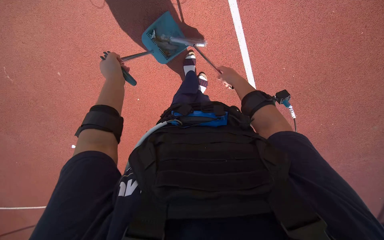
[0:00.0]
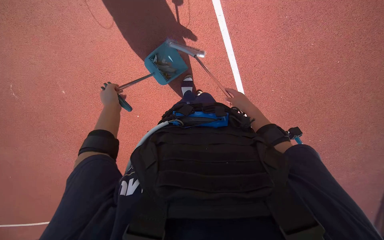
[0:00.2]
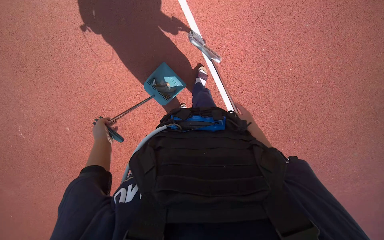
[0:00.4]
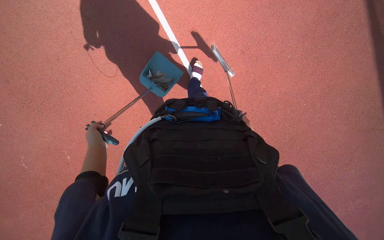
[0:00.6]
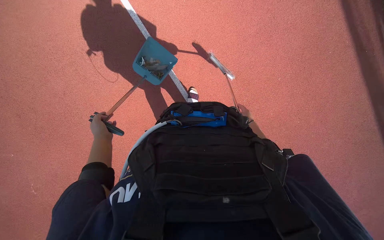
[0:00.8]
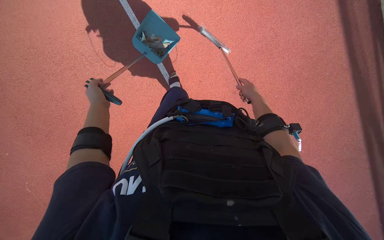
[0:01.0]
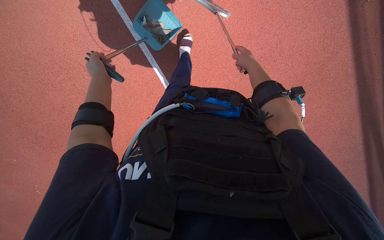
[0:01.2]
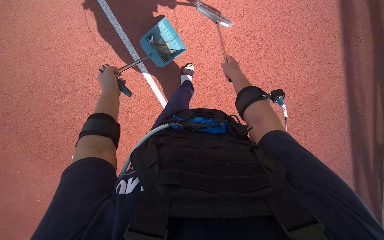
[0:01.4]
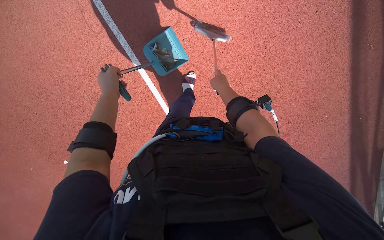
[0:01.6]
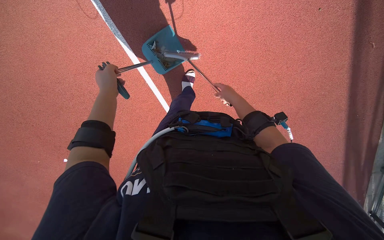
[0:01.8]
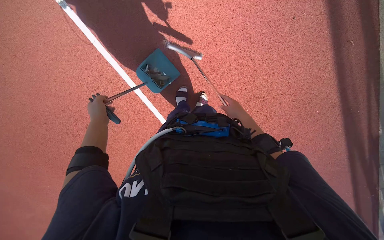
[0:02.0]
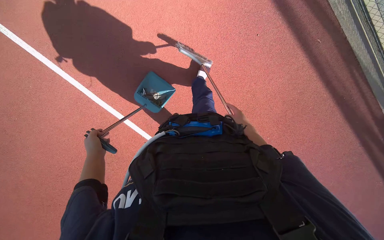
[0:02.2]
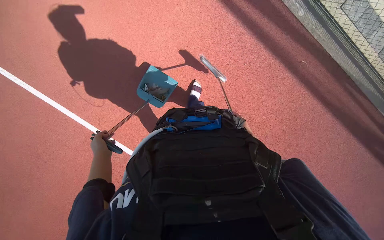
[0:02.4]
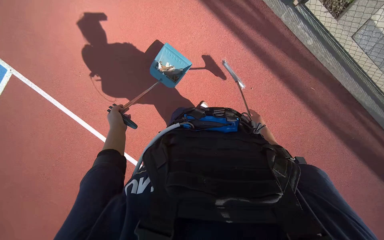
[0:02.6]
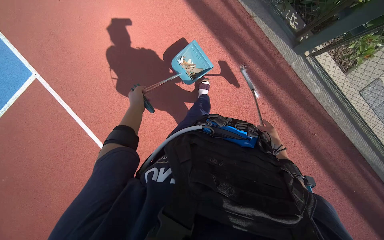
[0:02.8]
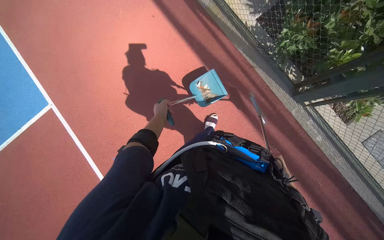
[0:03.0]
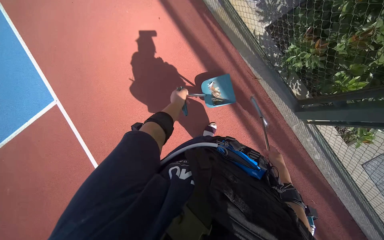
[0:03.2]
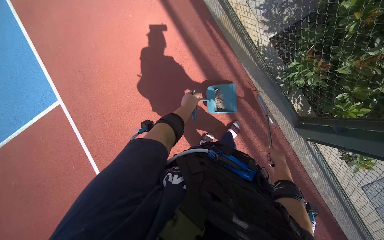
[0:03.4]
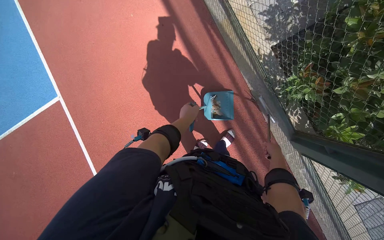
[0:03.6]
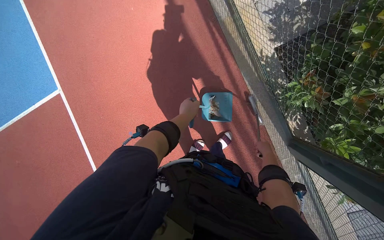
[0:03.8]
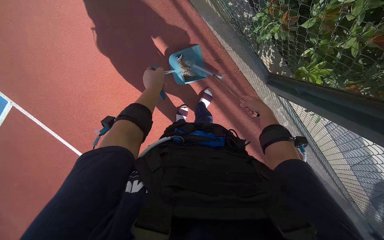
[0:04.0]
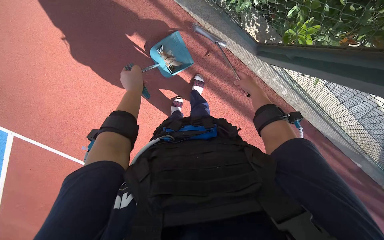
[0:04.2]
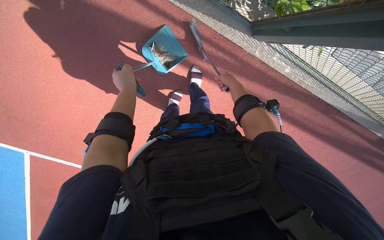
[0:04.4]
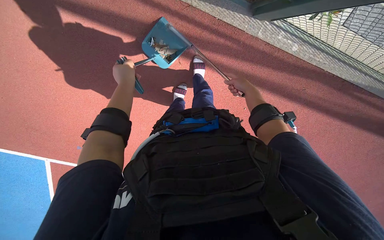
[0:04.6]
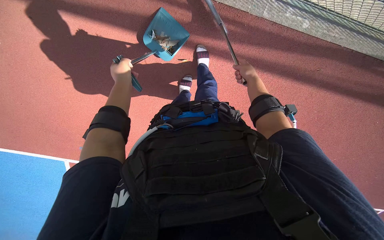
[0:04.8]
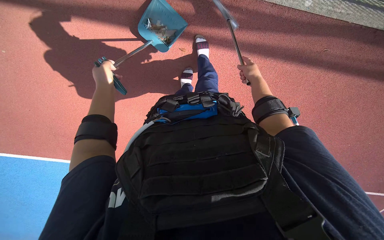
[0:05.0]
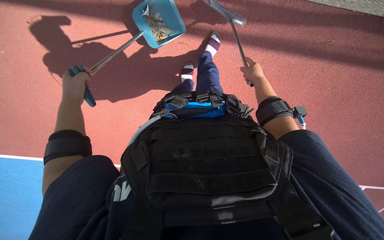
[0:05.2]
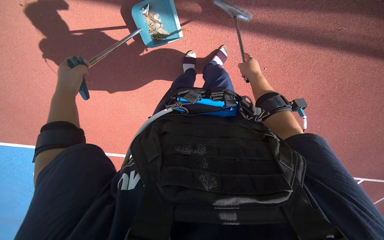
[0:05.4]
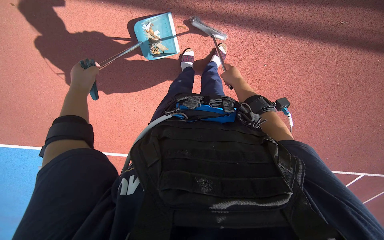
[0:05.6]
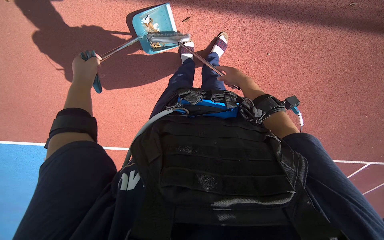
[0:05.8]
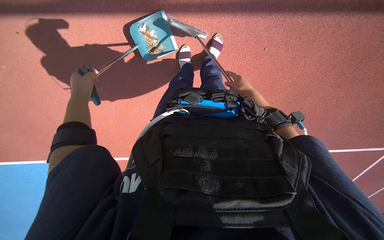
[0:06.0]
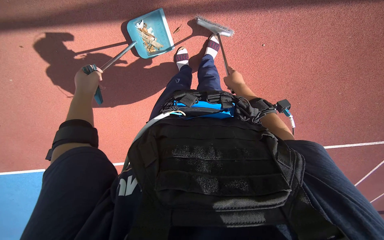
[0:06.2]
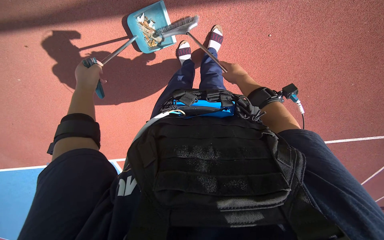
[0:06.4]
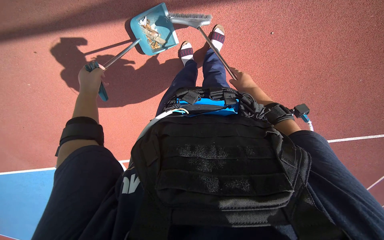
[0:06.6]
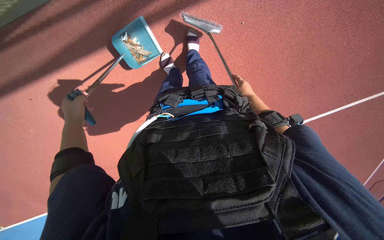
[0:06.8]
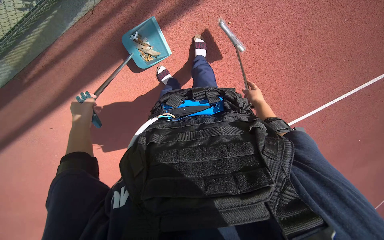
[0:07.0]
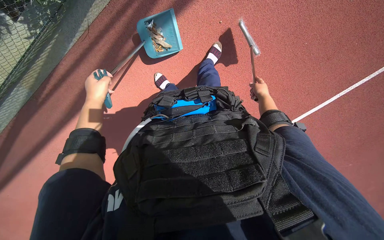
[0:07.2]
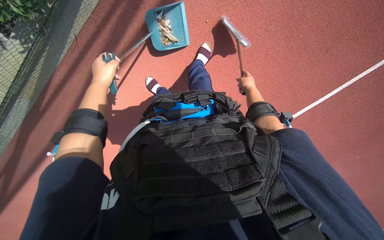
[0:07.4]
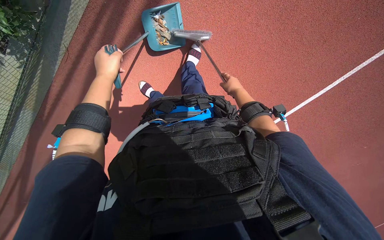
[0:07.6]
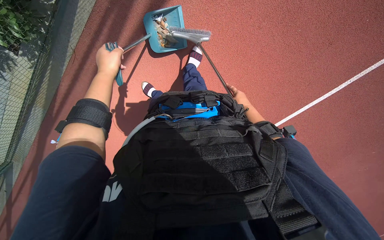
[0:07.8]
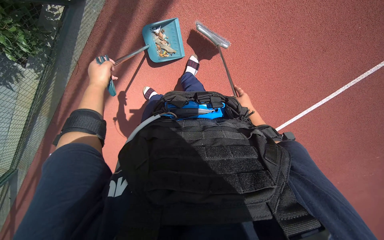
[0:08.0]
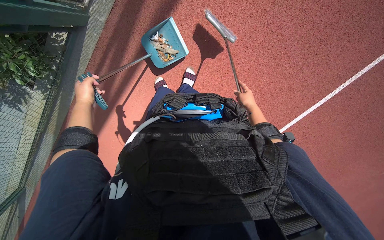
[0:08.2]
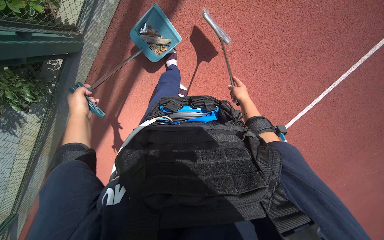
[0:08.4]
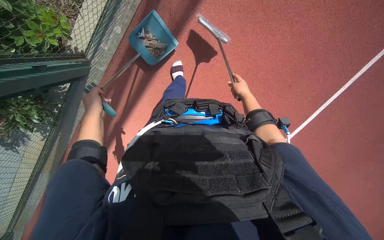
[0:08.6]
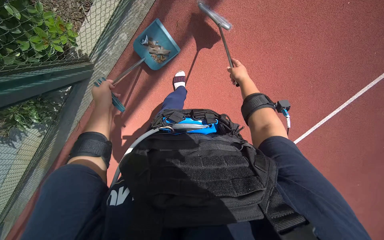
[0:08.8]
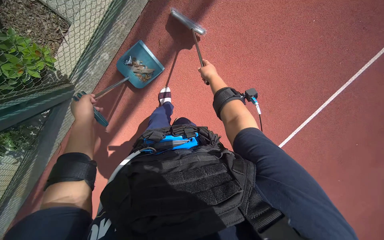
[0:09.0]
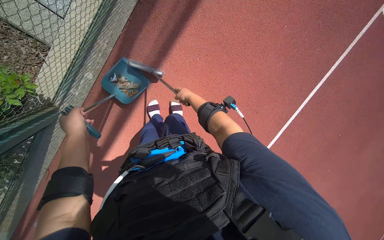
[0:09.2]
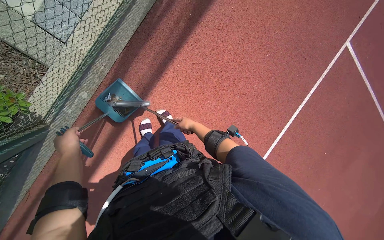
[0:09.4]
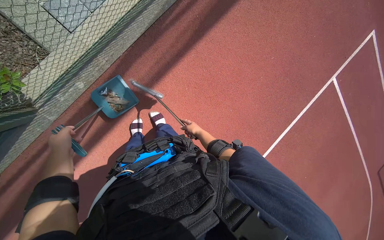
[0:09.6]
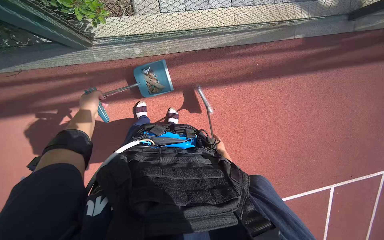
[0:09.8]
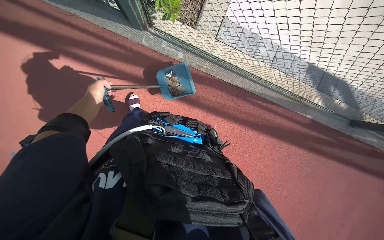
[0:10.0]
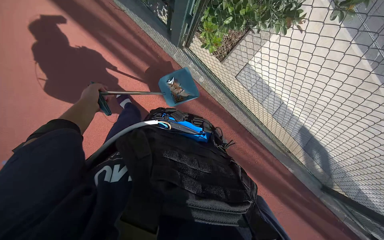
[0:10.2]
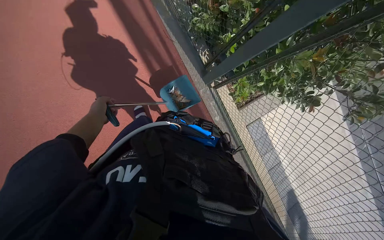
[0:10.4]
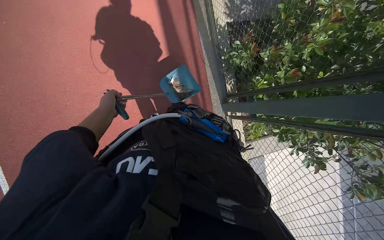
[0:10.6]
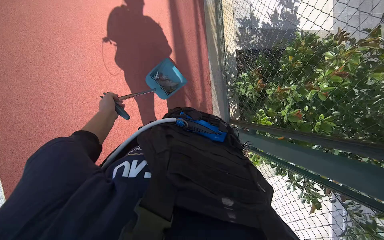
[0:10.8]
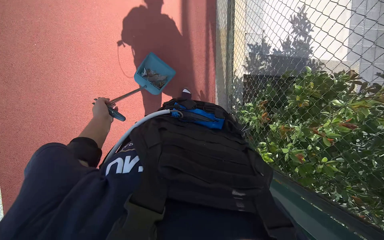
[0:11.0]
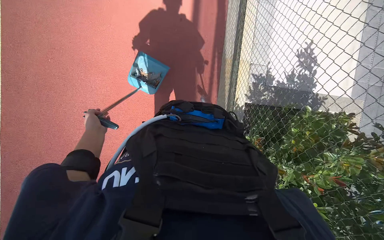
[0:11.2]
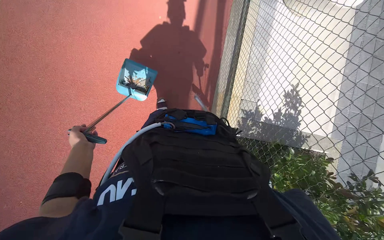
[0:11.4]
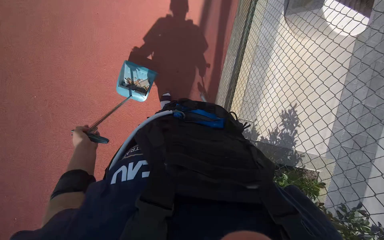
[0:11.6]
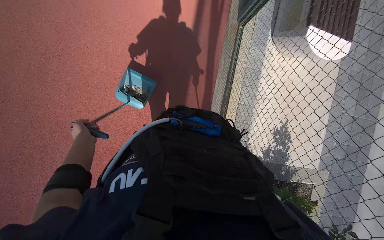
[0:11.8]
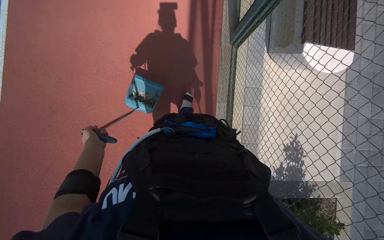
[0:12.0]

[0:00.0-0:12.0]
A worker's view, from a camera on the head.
Job: sweeping floor.
The whole recording: Sweeping and collecting debris from ground. The worker sweeps debris from the ground using a broom and collects it into a dustpan.
0:00.0 to 0:01.6: The left hand goes down the picture and returns, some 20 cm each way. Meanwhile the right hand moves roughly 15 cm farther from the camera and comes back.
0:01.6 to 0:03.0: The left hand shifts approximately 15 cm to the right, while the right hand travels to the right by roughly 25 cm.
0:04.4 to 0:06.0: The view swings roughly 15 degrees to the left. The view tips downward by about 15 degrees. The left hand moves to the left, roughly 15 cm.
0:06.0 to 0:07.6: The scene rotates counterclockwise by about 45 degrees.
0:07.6 to 0:09.0: The camera pitches upward, by approximately 25 degrees. The right hand goes about 25 cm up the picture.
0:09.0 to 0:10.4: The view tips upward by some 30 degrees. The scene rotates clockwise by about 55 degrees.
0:10.4 to 0:12.0: The head travels about 60 cm. Everything in view rotates some 25 degrees clockwise.

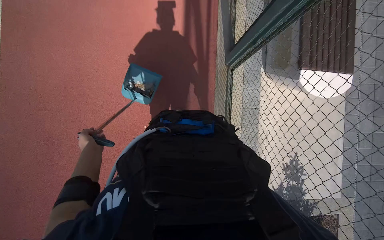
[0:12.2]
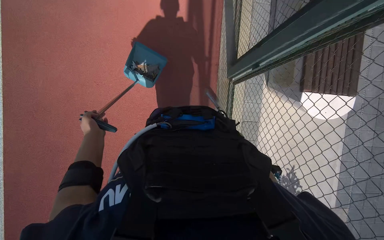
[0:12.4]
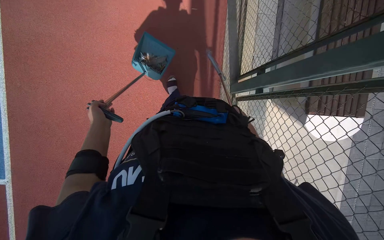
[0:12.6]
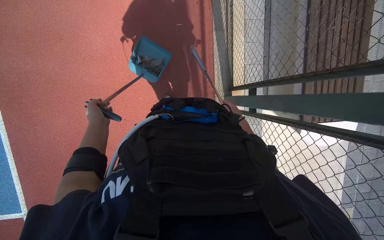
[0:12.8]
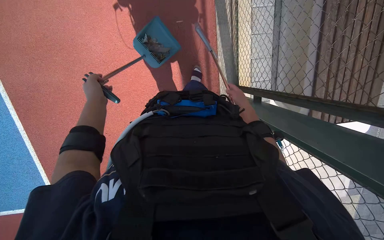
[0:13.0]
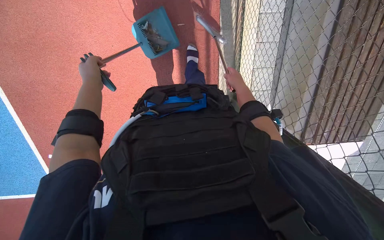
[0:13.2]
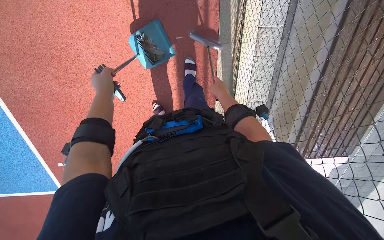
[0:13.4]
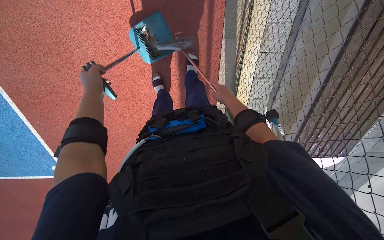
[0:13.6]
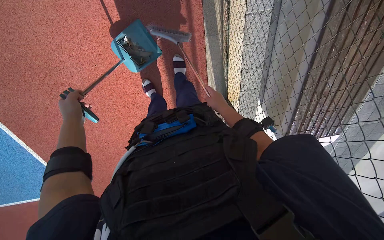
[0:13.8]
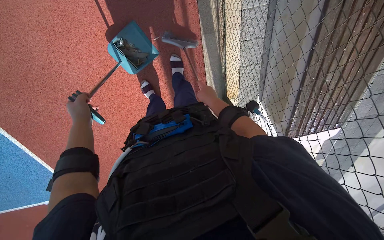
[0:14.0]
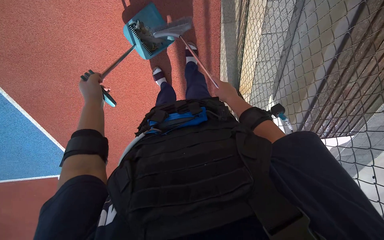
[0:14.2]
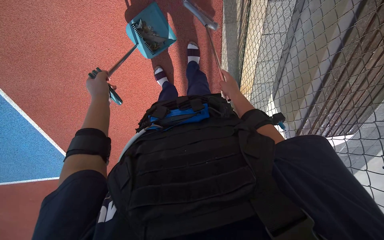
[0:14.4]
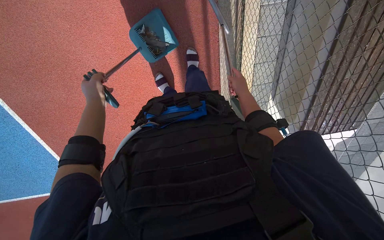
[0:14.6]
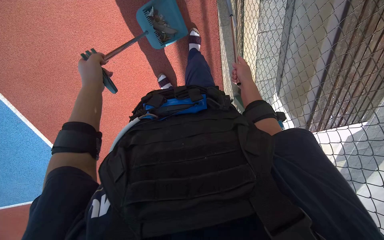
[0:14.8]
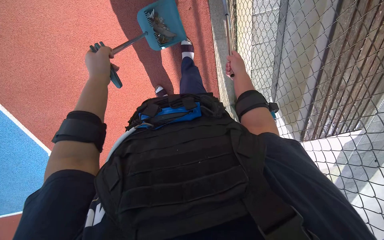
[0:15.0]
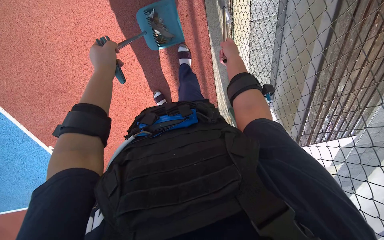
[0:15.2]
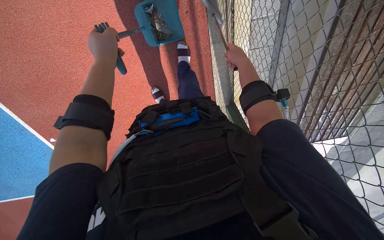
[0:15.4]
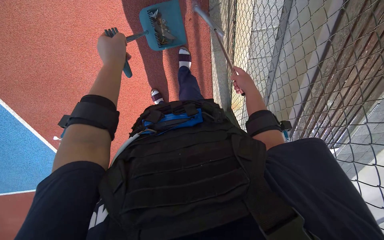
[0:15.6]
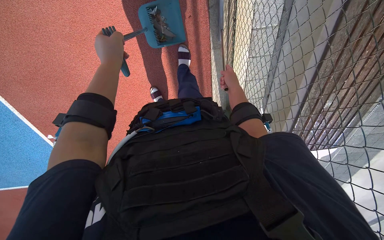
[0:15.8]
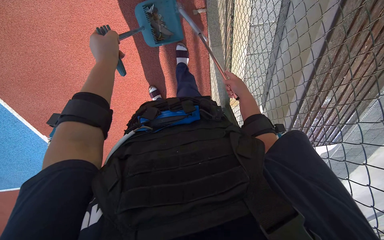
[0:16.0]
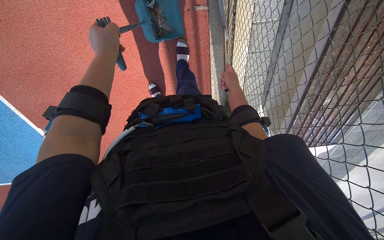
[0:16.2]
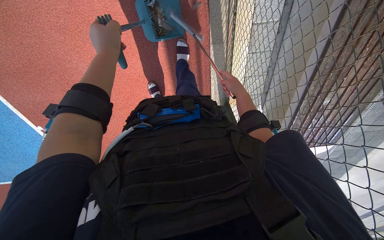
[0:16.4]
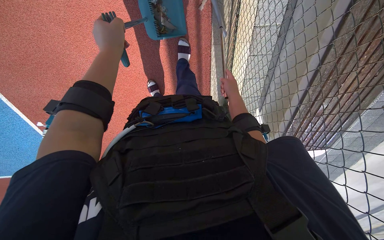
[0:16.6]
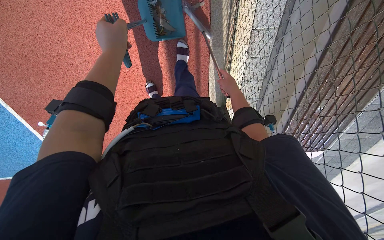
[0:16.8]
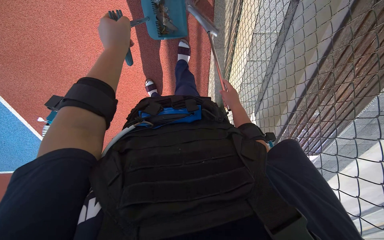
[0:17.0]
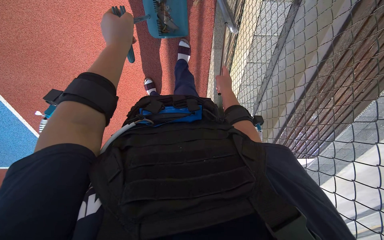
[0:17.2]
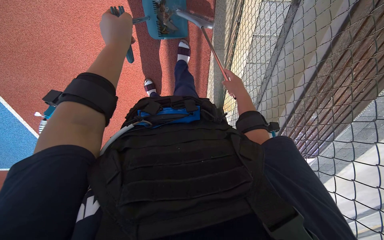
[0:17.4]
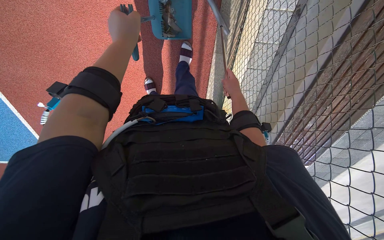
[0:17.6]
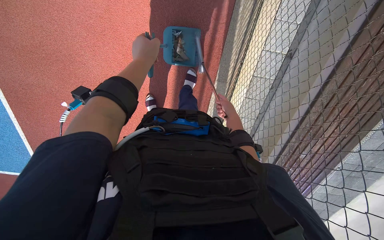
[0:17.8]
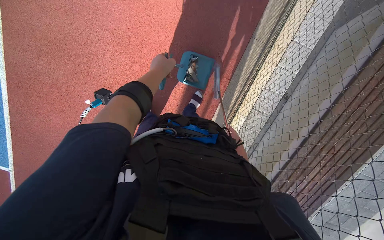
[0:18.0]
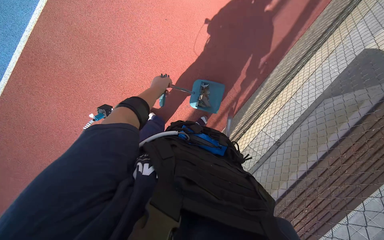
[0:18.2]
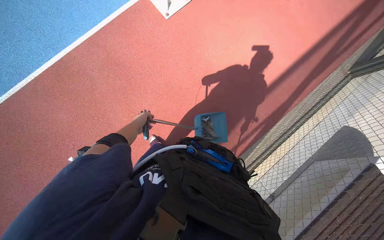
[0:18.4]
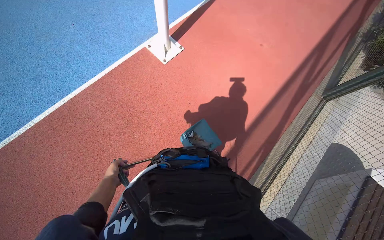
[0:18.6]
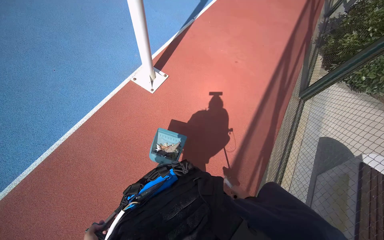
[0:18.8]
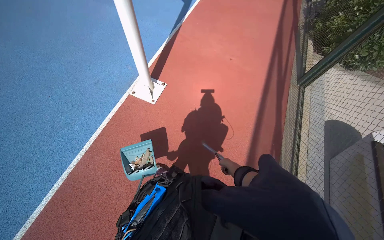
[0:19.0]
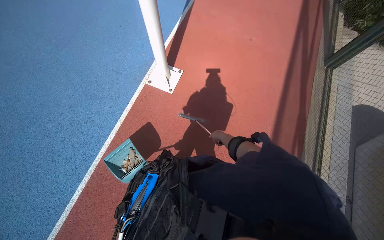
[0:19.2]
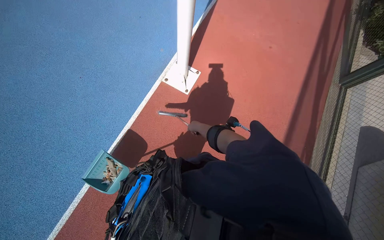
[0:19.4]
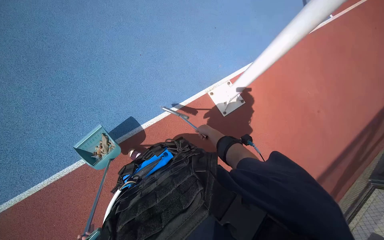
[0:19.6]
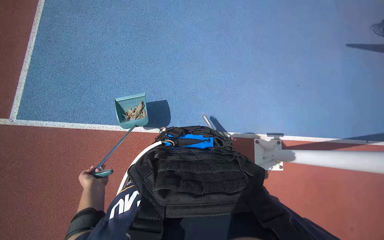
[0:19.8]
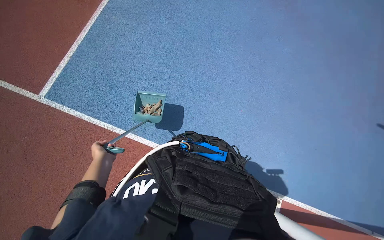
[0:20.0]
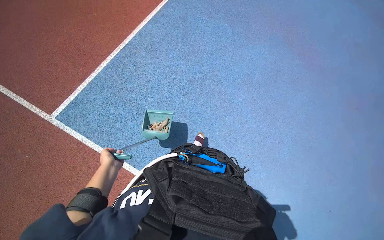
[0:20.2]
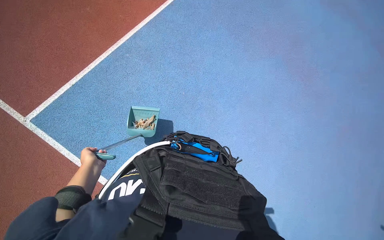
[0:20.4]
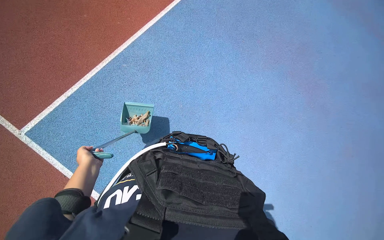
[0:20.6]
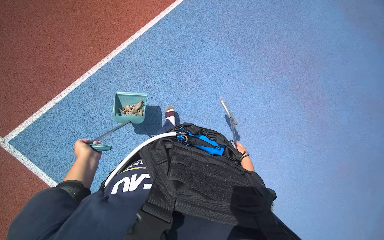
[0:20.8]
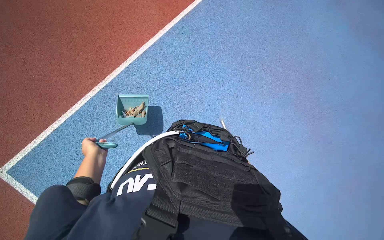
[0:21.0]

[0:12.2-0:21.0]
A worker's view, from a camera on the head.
Job: sweeping floor.
The whole recording: Sweeping and collecting debris from ground. The worker sweeps debris from the ground using a broom and collects it into a dustpan.
0:12.2 to 0:13.6: The left hand travels up the picture by some 10 cm.
0:13.6 to 0:15.2: The left hand is displaced to the right by approximately 10 cm, and reaches approximately 10 cm down the picture, then returns, while the right hand is displaced up the picture by about 20 cm.
0:15.2 to 0:16.6: The right hand heads down the picture, covering about 10 cm.
0:16.6 to 0:18.0: The view tilts roughly 20 degrees upward.
0:19.6 to 0:21.0: The view tips upward by some 15 degrees.
